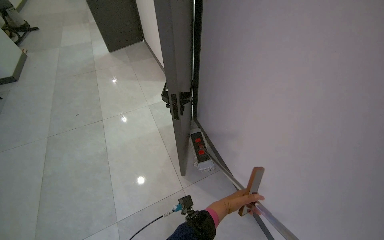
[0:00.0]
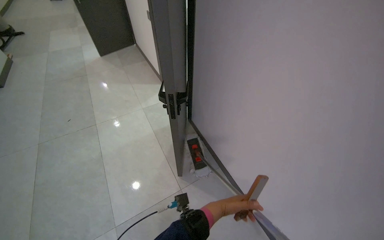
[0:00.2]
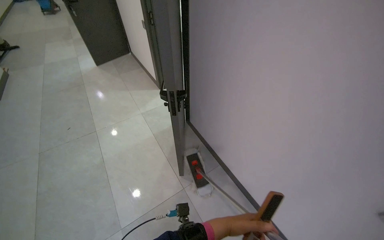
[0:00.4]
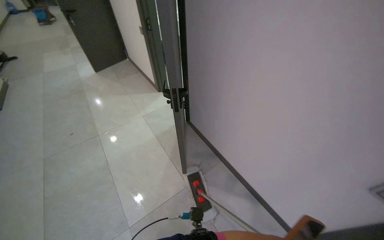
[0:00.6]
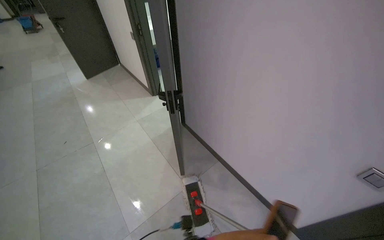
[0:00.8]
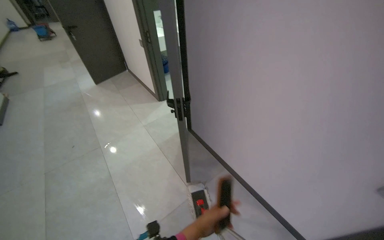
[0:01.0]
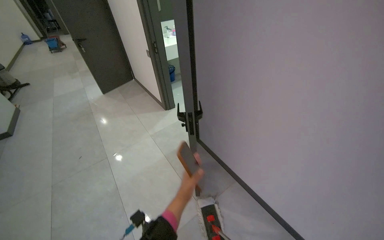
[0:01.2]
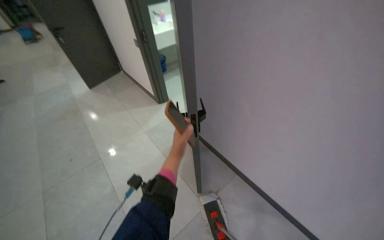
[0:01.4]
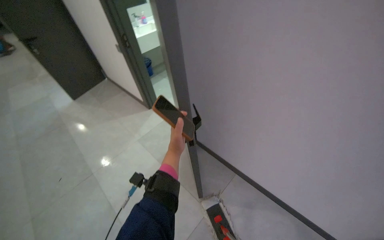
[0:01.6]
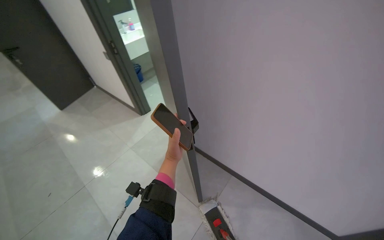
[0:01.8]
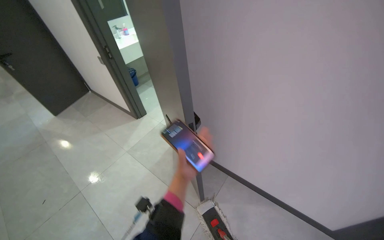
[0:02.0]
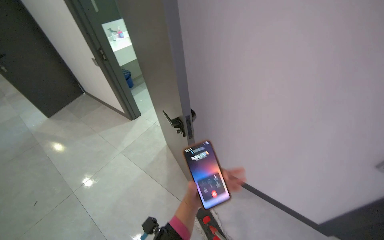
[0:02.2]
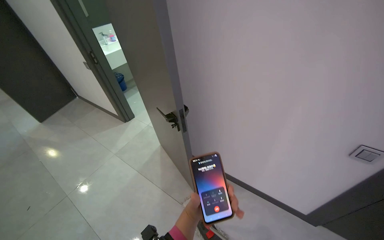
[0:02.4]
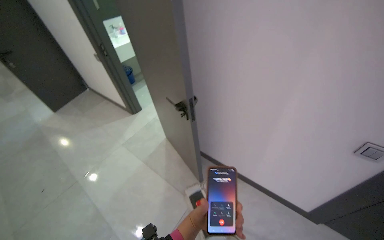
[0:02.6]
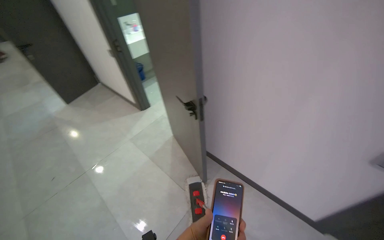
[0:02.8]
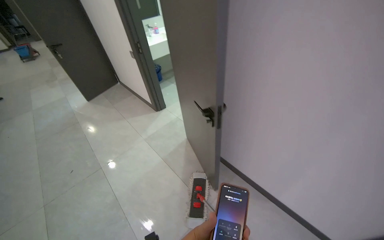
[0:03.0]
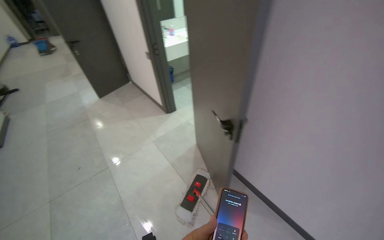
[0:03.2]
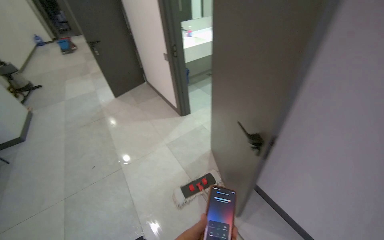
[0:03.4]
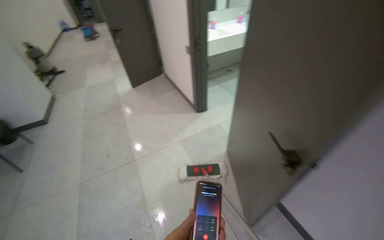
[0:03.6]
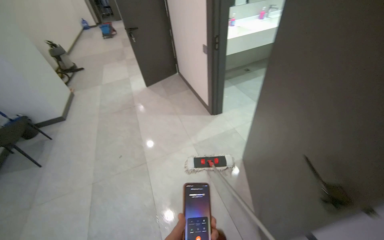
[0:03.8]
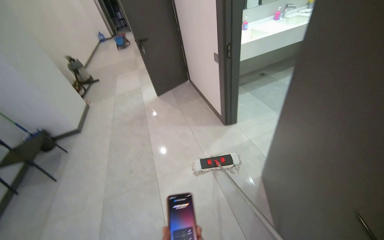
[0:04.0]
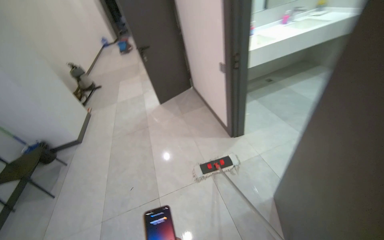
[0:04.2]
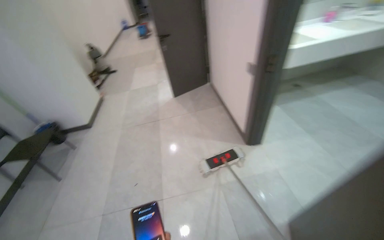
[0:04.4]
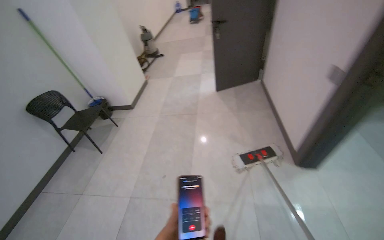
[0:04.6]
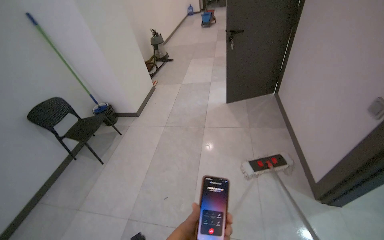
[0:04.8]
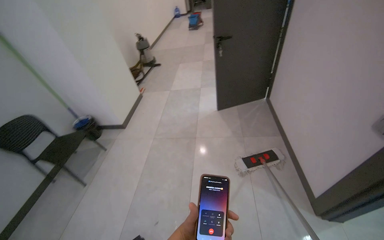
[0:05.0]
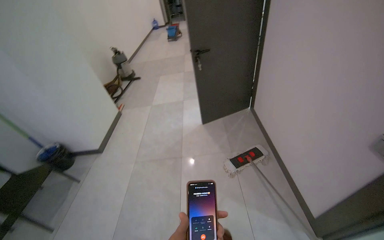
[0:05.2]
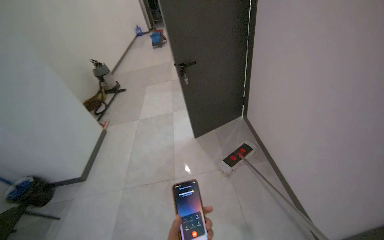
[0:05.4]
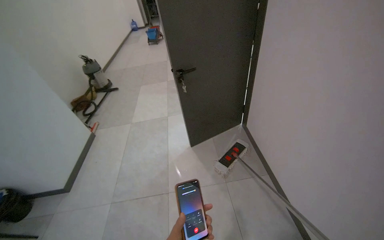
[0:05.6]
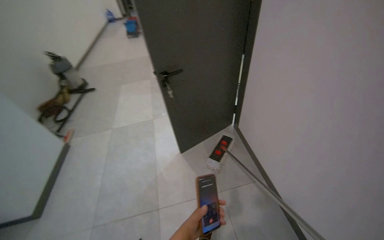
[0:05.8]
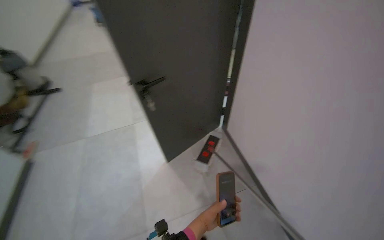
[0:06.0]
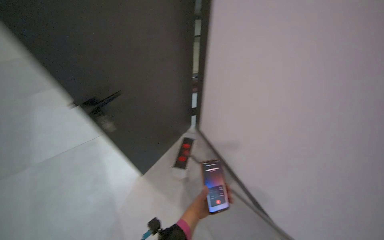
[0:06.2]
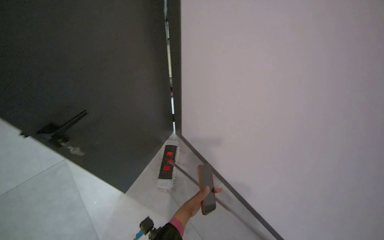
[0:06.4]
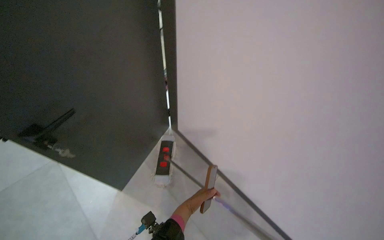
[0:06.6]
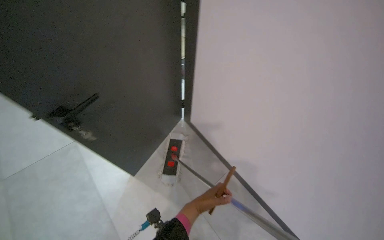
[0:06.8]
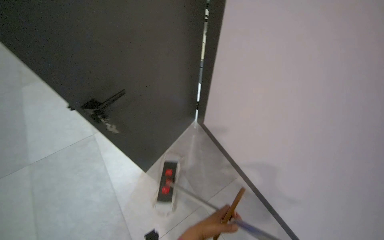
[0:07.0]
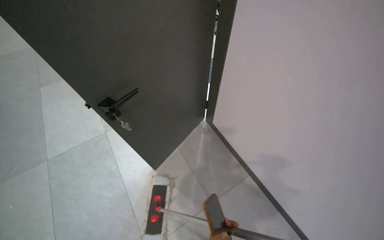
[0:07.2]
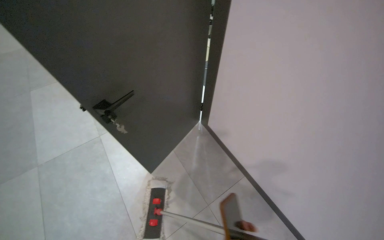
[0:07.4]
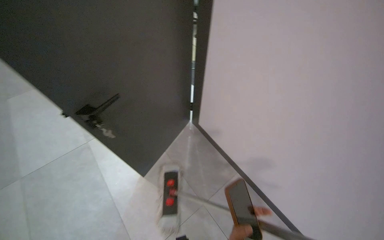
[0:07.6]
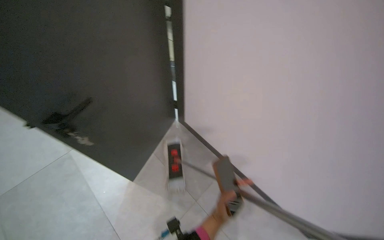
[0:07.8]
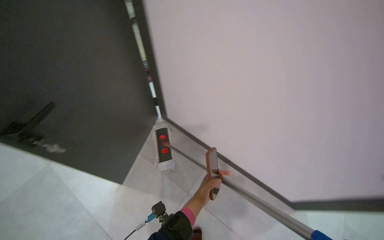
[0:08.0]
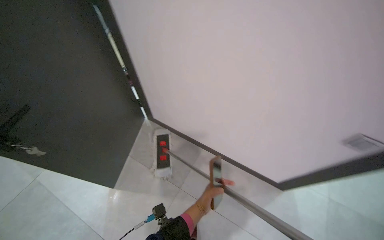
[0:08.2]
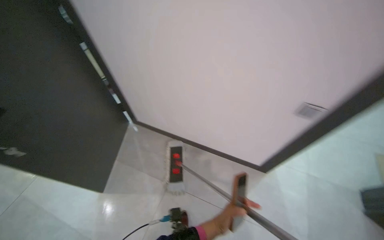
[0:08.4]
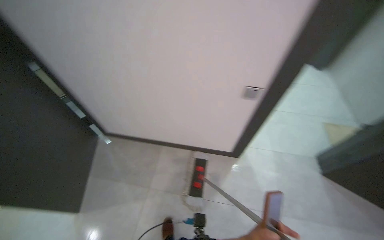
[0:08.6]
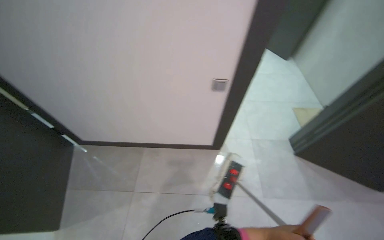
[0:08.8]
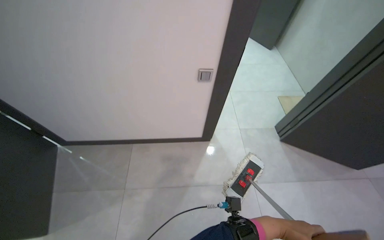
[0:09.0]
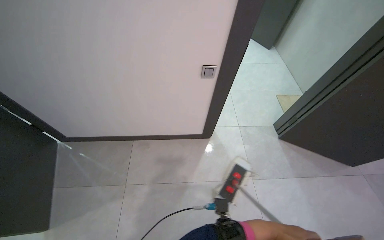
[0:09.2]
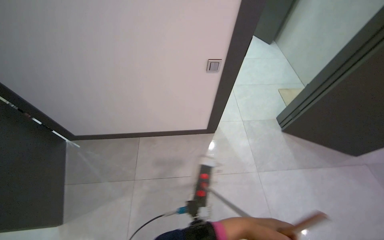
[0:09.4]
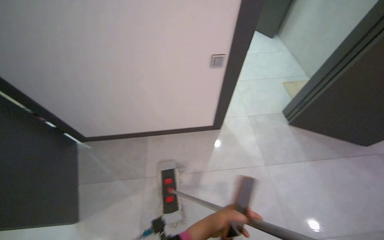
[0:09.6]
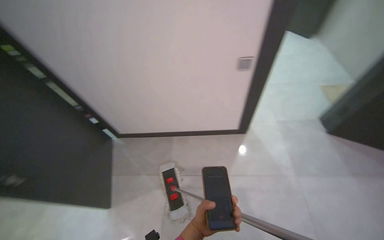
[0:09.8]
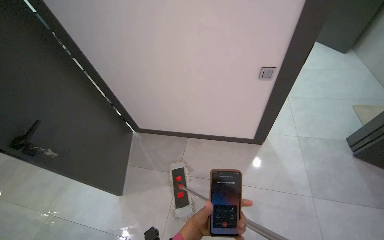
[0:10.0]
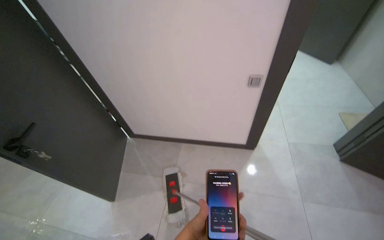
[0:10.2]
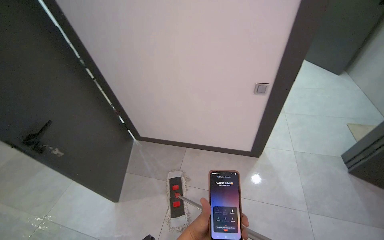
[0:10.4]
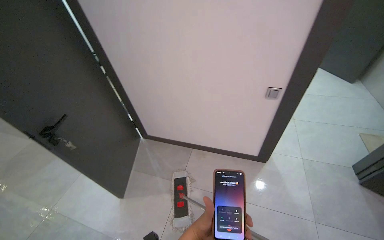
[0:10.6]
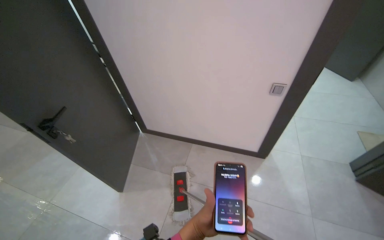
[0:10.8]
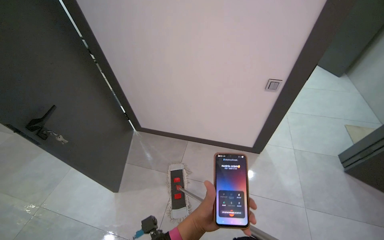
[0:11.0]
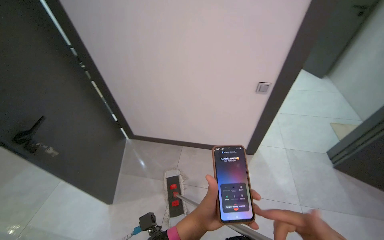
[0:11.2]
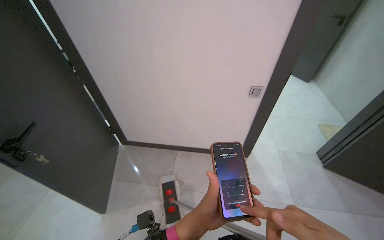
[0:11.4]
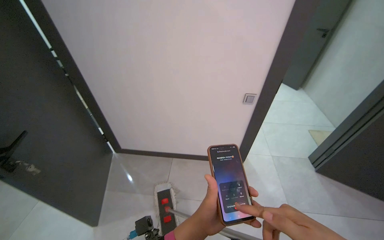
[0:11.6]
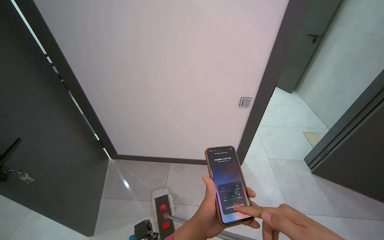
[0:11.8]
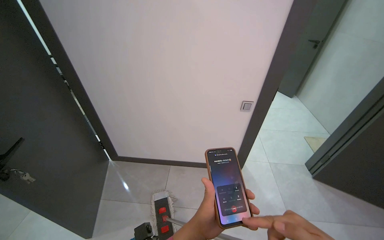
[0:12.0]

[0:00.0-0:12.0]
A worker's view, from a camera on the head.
Job: mopping floor.
The whole recording: Mopping hallway floor. The worker mops various areas.
0:03.0 to 0:04.4: The head travels approximately 90 cm. The head rotates some 30 degrees to the left.
0:04.4 to 0:06.0: The camera travels approximately 1.5 m.
0:07.6 to 0:09.0: The head turns to the right by roughly 25 degrees.
0:09.0 to 0:10.4: The view pans to the left by about 25 degrees.

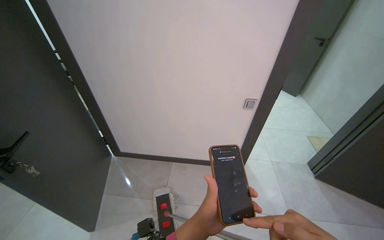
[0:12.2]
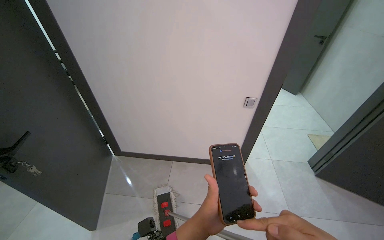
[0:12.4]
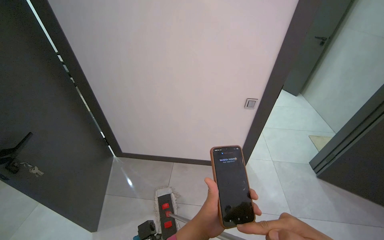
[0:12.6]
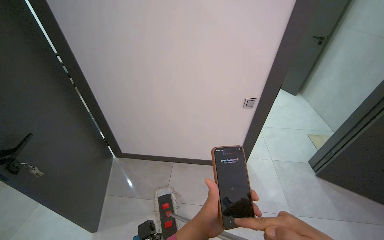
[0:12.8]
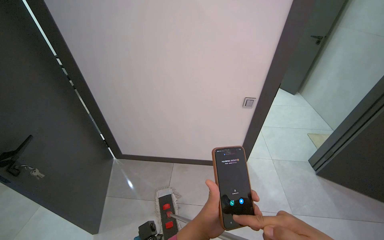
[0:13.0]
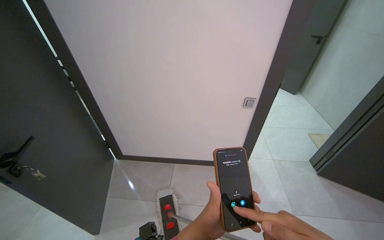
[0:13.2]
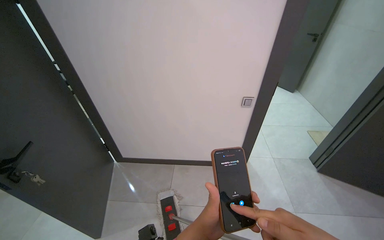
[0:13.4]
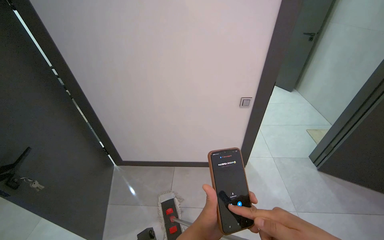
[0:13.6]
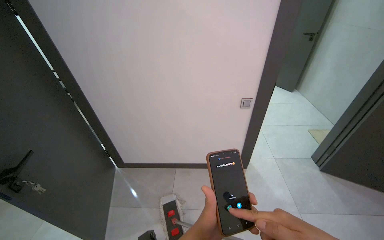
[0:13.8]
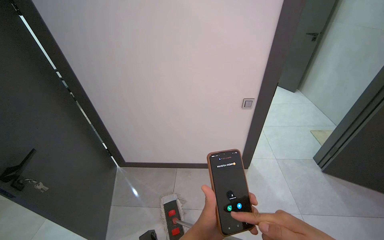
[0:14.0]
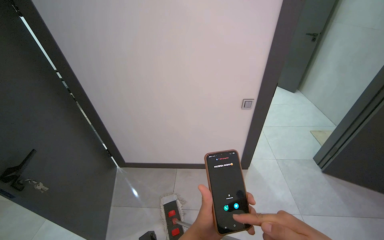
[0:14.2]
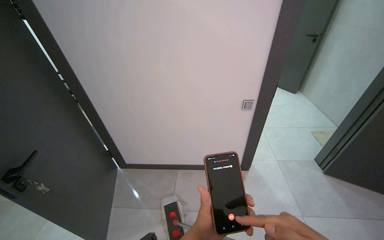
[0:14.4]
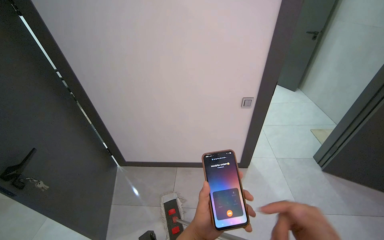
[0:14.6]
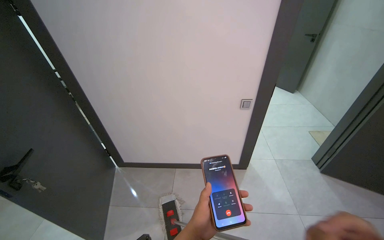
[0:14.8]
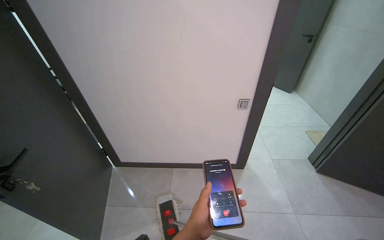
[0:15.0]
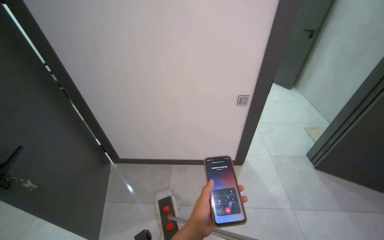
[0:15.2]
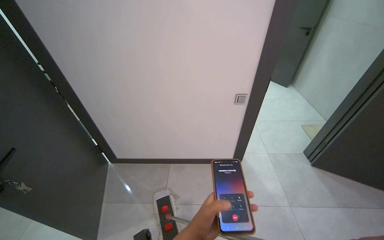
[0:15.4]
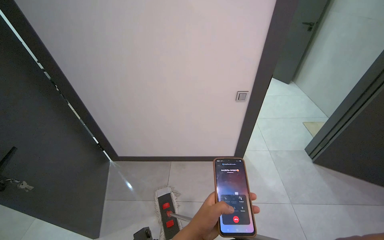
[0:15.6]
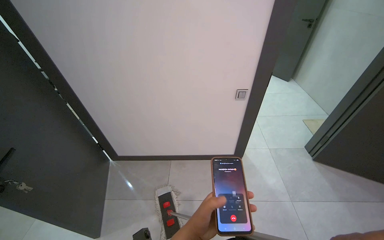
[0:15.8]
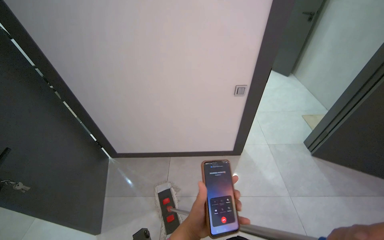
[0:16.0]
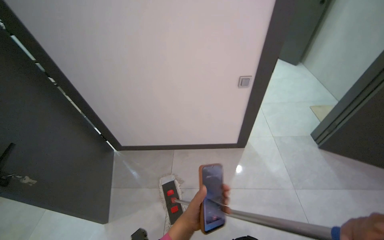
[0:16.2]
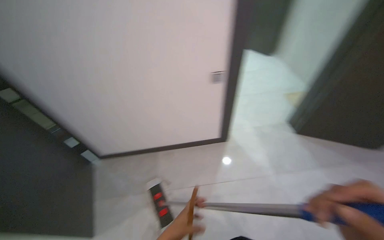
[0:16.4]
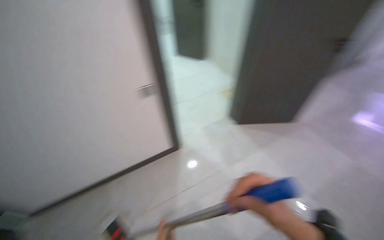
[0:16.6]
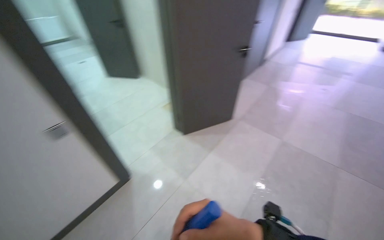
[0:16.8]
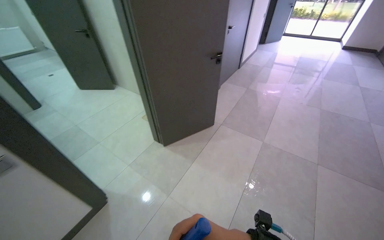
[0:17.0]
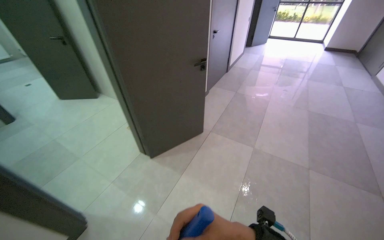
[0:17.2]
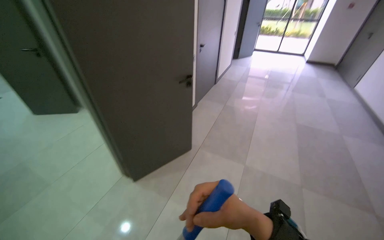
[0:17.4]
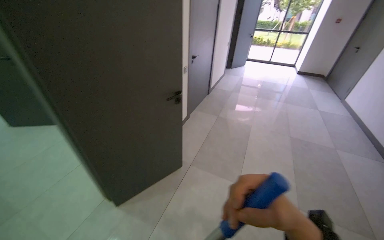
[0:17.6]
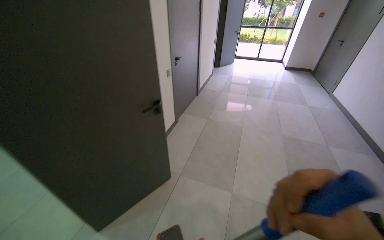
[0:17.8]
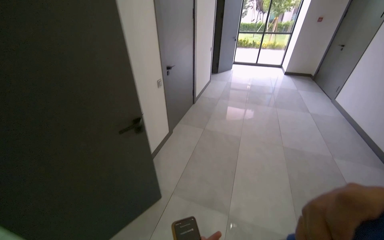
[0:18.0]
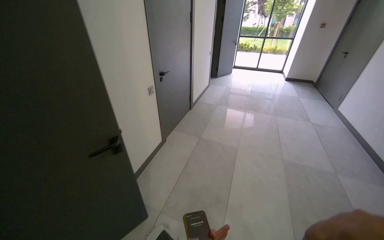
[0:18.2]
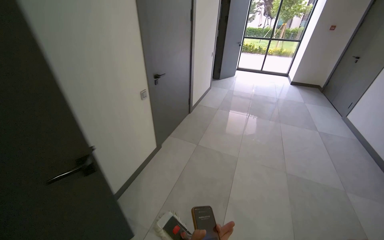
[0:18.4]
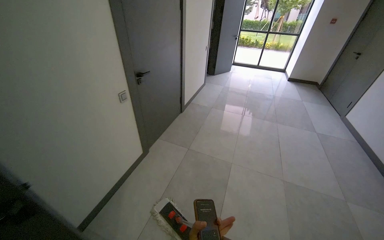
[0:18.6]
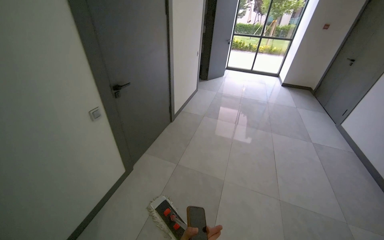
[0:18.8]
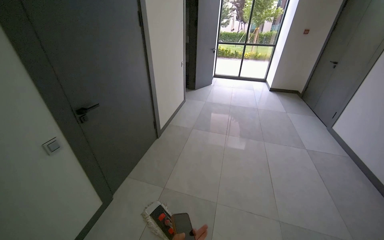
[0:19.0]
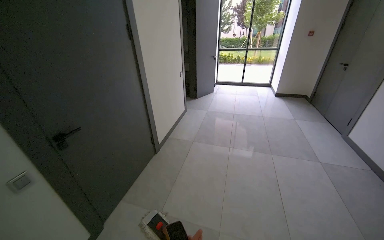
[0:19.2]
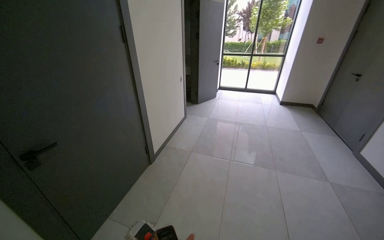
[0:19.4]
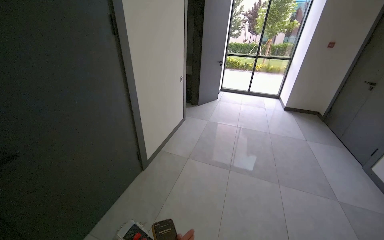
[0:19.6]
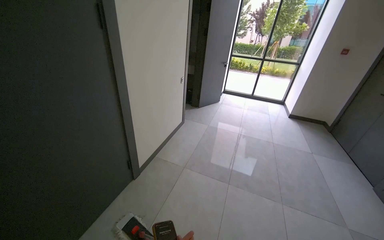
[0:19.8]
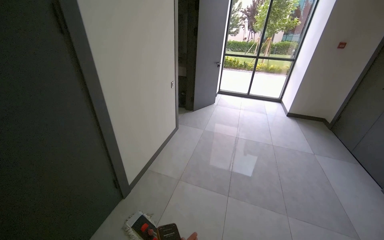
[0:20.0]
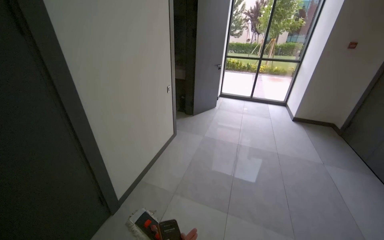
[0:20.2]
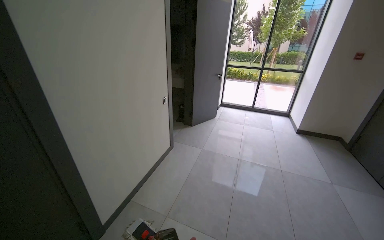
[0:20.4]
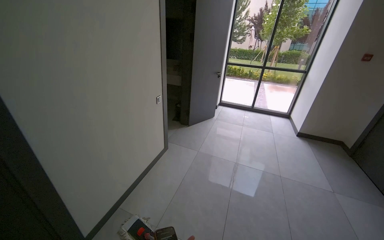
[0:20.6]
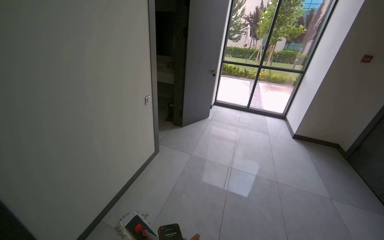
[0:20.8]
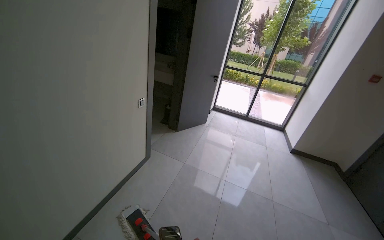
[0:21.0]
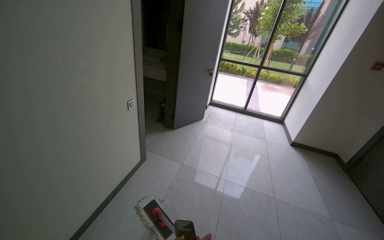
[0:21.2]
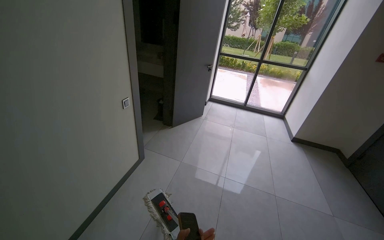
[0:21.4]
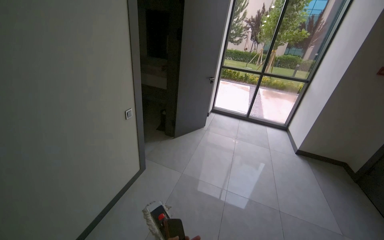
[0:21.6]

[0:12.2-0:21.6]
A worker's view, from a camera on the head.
Job: mopping floor.
The whole recording: Mopping hallway floor. The worker mops various areas.
0:15.4 to 0:17.0: The head rotates roughly 60 degrees to the right.
0:17.0 to 0:18.4: The camera is carried approximately 1 m.
0:18.4 to 0:20.0: The head travels roughly 1.5 m.
0:20.0 to 0:21.6: The camera travels approximately 1 m.
